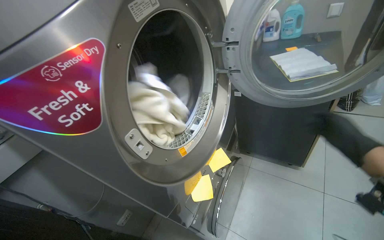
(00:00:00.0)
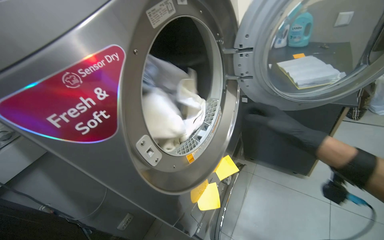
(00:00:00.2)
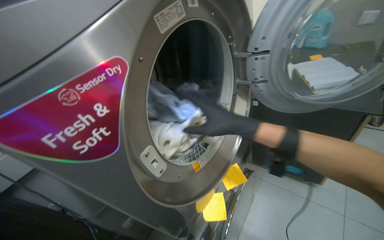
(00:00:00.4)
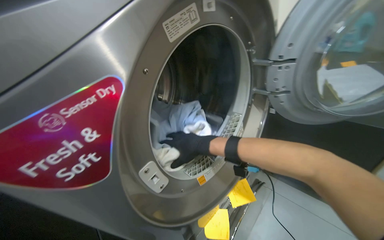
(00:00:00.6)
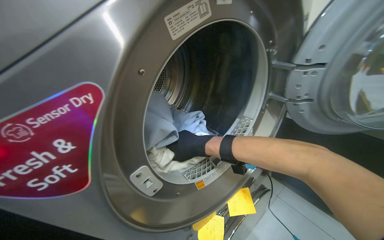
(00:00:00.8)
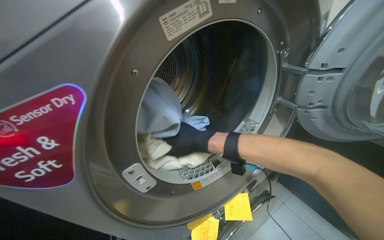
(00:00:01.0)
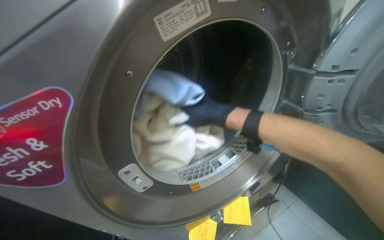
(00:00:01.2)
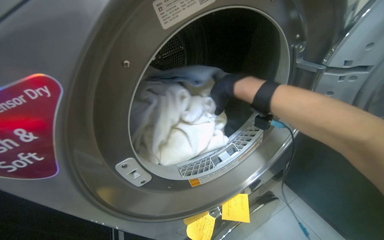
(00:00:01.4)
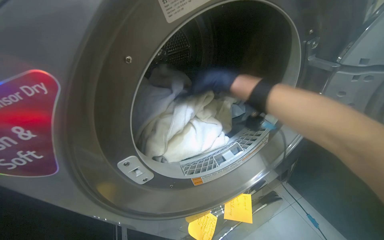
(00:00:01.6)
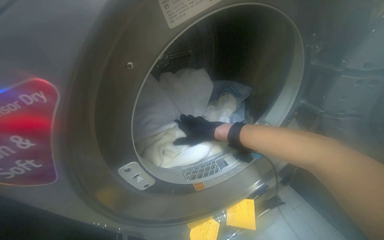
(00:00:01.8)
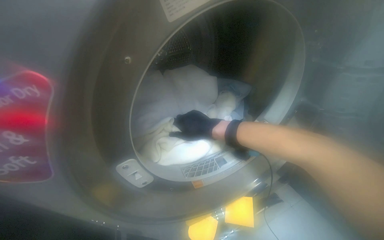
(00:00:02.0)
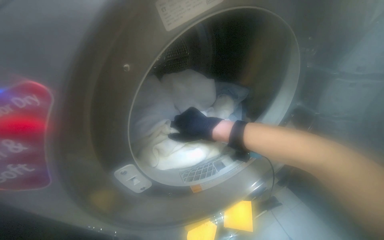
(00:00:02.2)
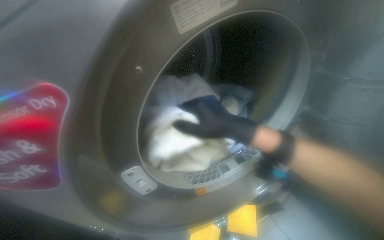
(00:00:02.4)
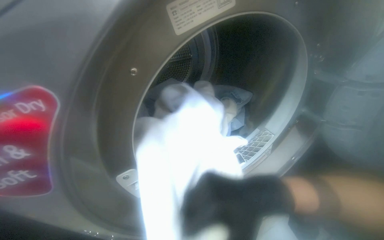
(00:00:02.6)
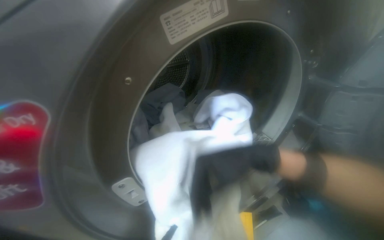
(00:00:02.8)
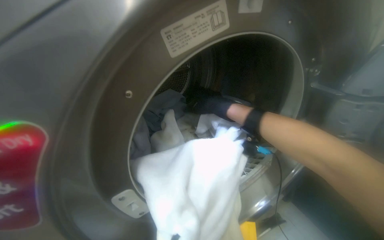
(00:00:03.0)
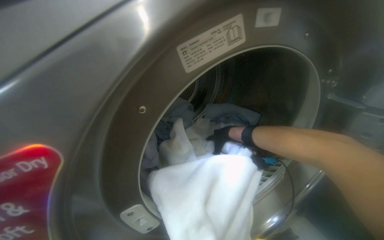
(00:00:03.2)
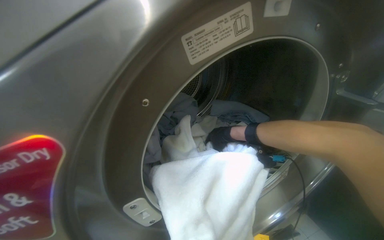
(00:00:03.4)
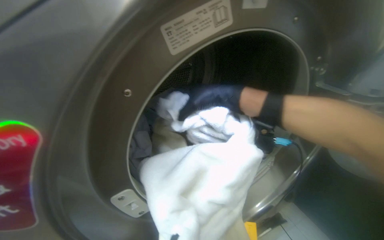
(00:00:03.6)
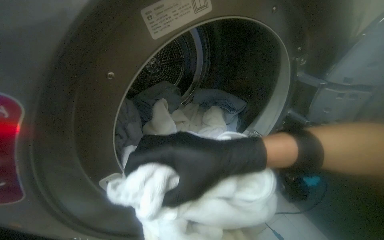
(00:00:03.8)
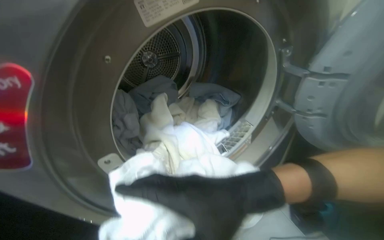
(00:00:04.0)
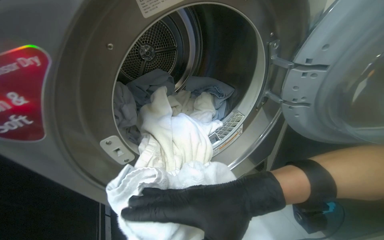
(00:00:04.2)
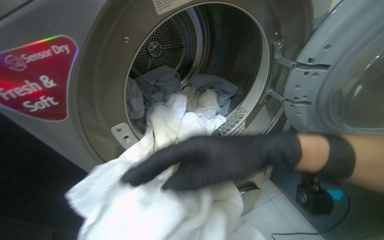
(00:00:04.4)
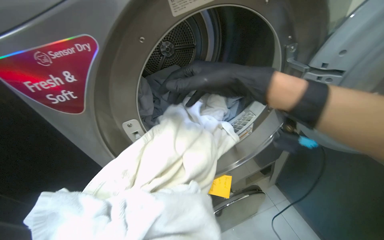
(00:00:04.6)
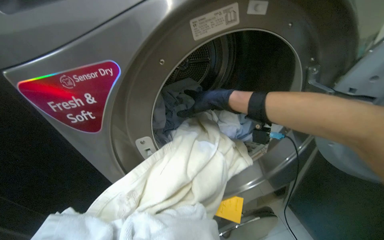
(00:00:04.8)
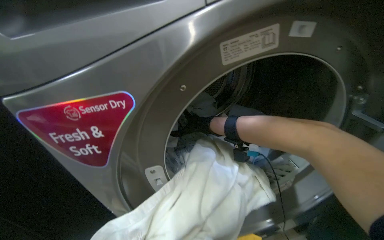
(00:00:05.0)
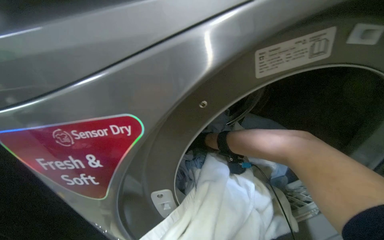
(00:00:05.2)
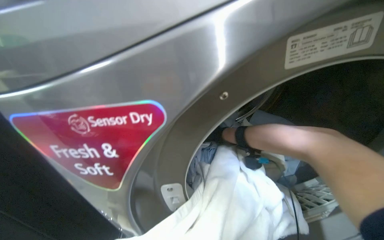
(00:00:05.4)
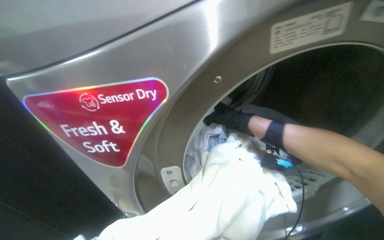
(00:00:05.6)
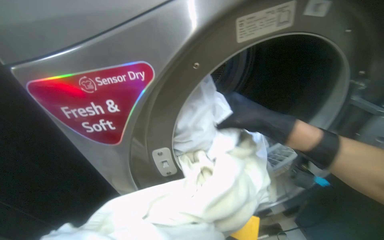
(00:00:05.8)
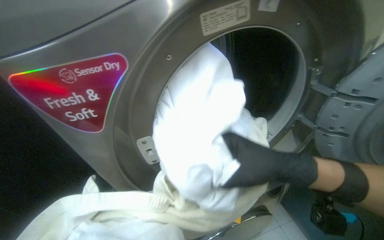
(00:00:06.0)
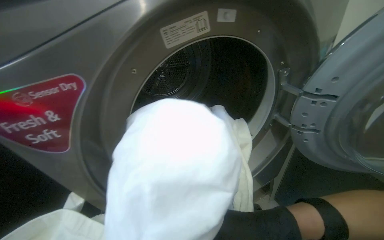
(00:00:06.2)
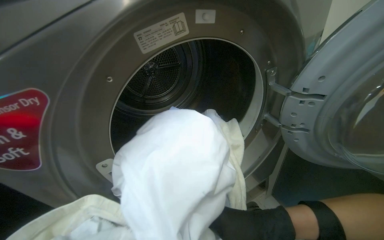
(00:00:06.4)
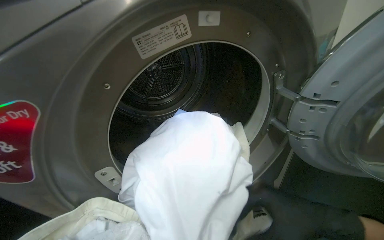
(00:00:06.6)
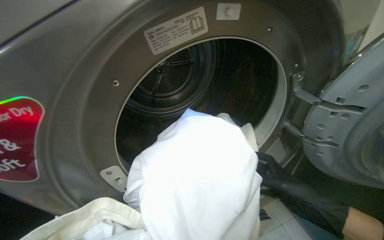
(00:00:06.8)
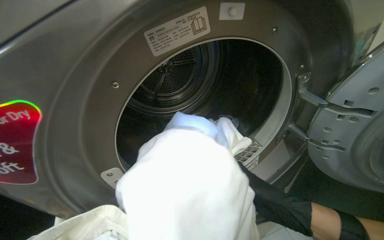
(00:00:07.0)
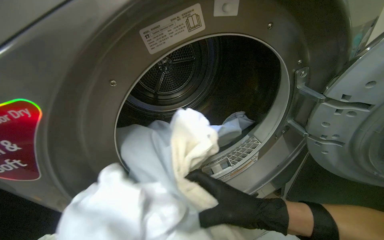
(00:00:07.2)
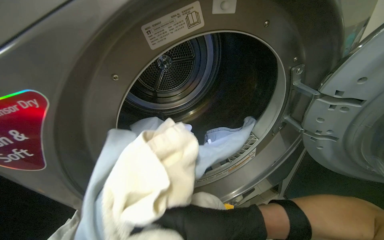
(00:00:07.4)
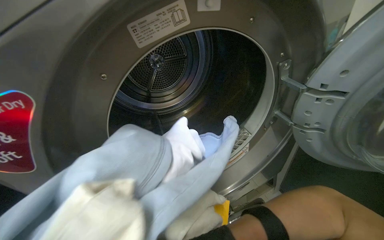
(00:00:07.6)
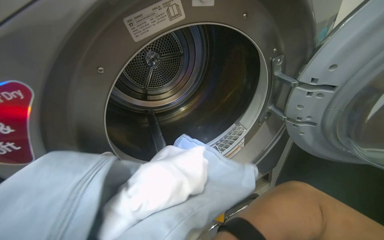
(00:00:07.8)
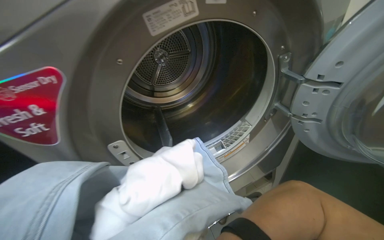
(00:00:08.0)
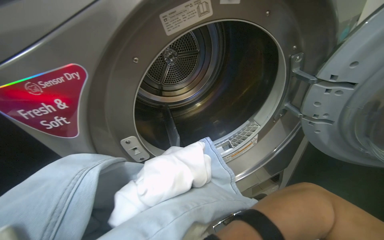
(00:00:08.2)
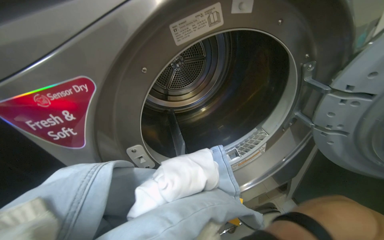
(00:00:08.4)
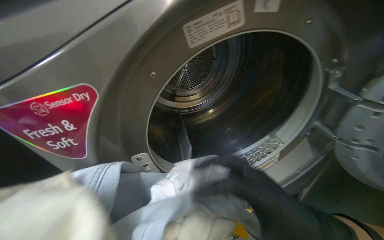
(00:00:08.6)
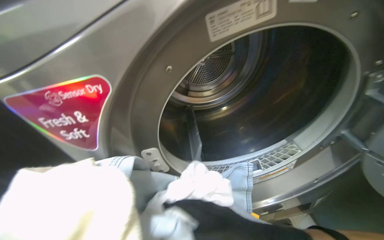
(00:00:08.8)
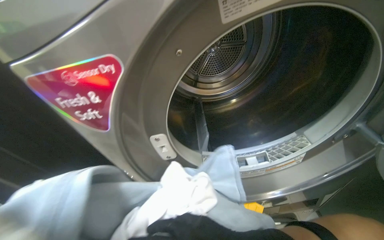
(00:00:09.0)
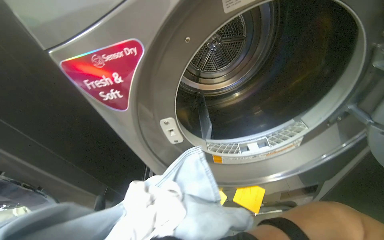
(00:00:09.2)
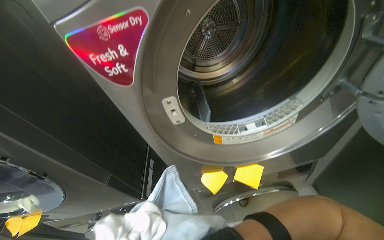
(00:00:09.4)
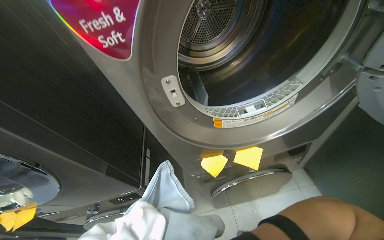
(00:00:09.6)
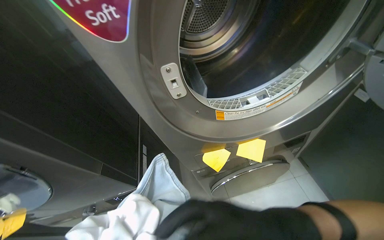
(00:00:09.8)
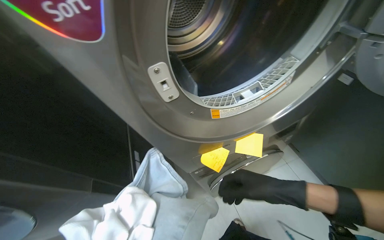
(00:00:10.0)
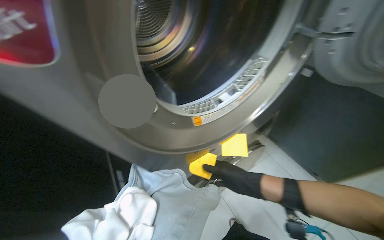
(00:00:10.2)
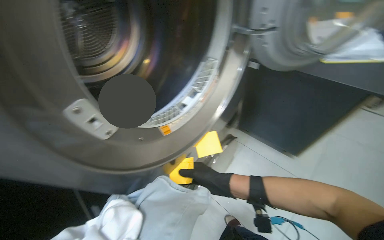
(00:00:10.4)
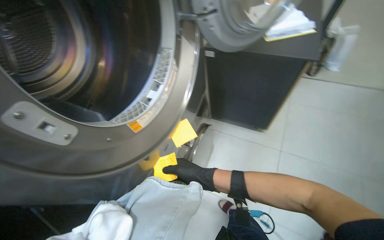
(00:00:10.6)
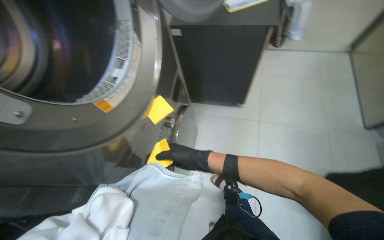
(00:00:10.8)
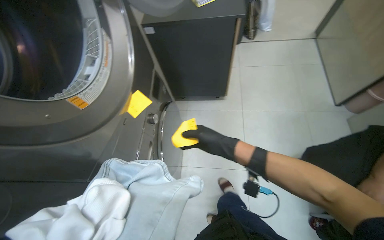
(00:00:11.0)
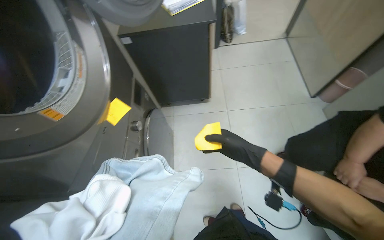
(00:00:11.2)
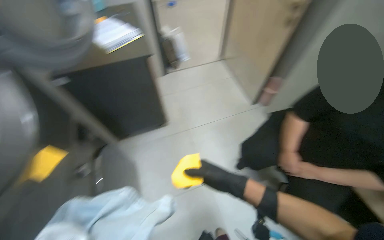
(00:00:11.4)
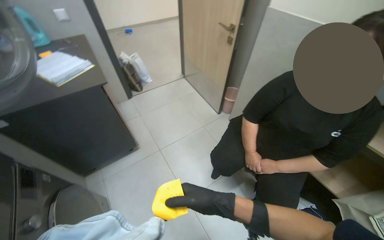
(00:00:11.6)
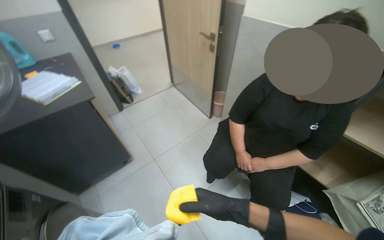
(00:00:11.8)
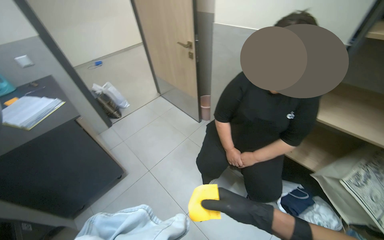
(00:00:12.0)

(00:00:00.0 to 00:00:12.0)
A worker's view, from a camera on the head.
Job: managing laundry.
The whole recording: Processing and organizing laundry. The worker removes clothes from dryers, cleans lint filters, transfers laundry between machines, and places clothes on shelves.
00:00:00.0 - 00:00:01.6: The wearer's head swings some 35 degrees to the left.
00:00:01.6 - 00:00:03.0: The right hand moves down the picture, some 20 cm.
00:00:03.0 - 00:00:04.4: The right hand is displaced nearer to the camera by roughly 30 cm.
00:00:04.4 - 00:00:06.0: The right hand reaches roughly 60 cm farther from the camera, then returns.
00:00:07.6 - 00:00:09.0: The wearer looks about 20 degrees further to the left.
00:00:09.0 - 00:00:10.4: The head rotates approximately 45 degrees to the right.
00:00:10.4 - 00:00:12.0: The head turns to the right by approximately 90 degrees. The camera pitches upward, by some 20 degrees.

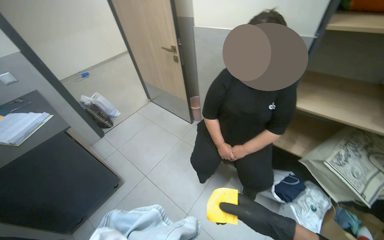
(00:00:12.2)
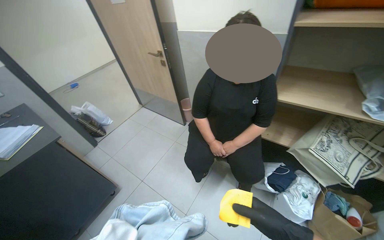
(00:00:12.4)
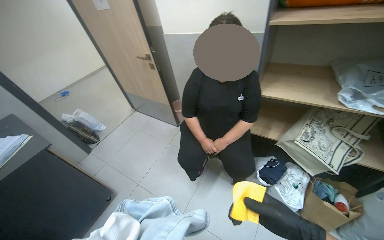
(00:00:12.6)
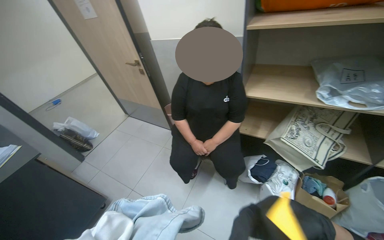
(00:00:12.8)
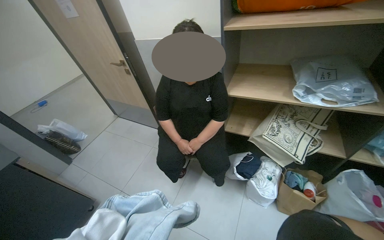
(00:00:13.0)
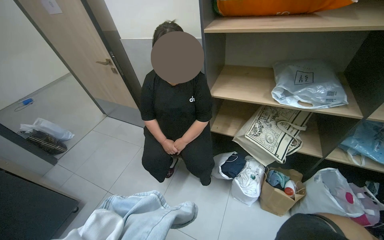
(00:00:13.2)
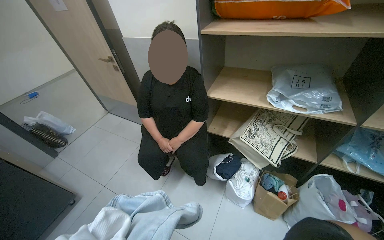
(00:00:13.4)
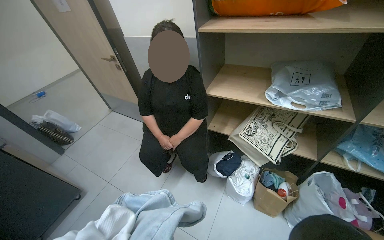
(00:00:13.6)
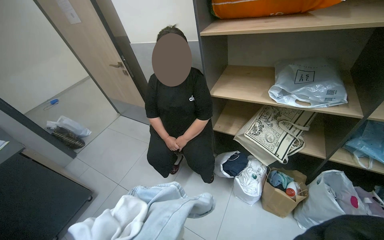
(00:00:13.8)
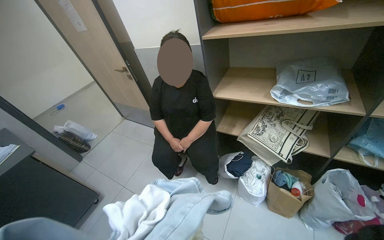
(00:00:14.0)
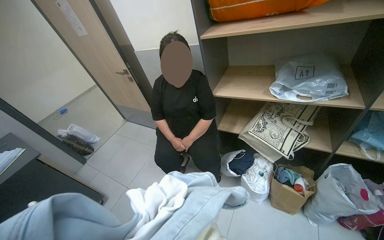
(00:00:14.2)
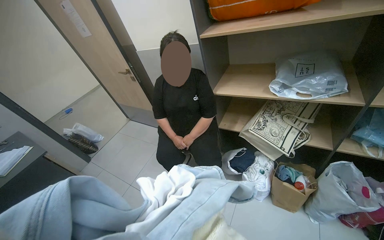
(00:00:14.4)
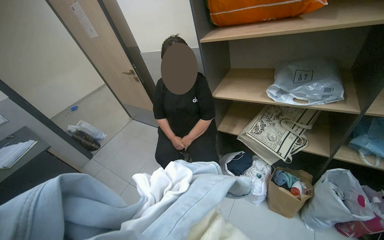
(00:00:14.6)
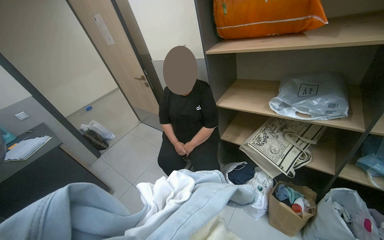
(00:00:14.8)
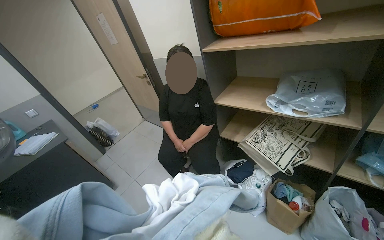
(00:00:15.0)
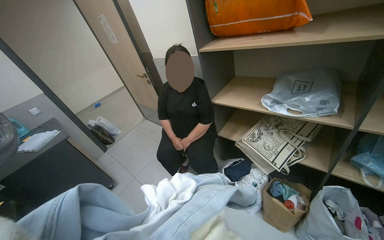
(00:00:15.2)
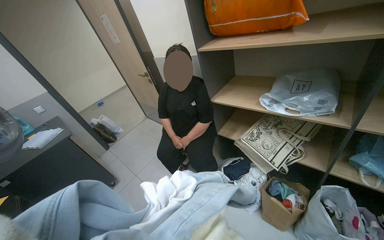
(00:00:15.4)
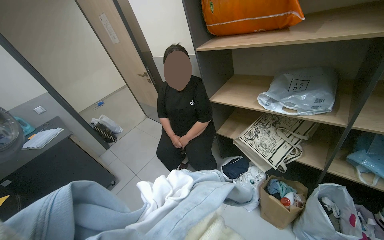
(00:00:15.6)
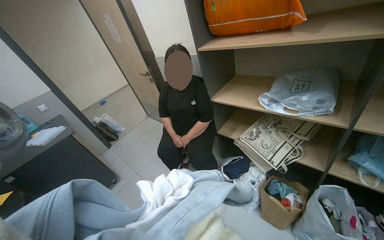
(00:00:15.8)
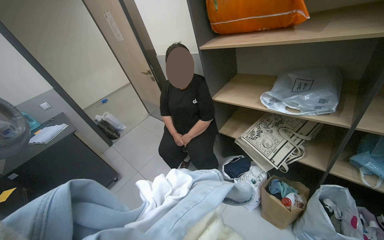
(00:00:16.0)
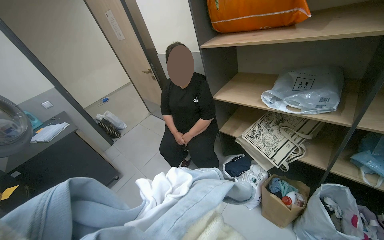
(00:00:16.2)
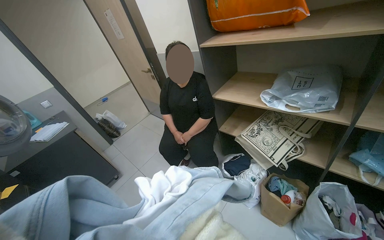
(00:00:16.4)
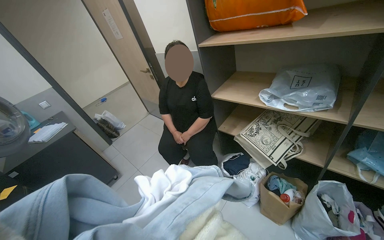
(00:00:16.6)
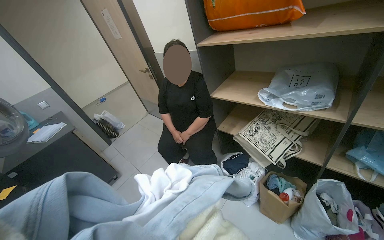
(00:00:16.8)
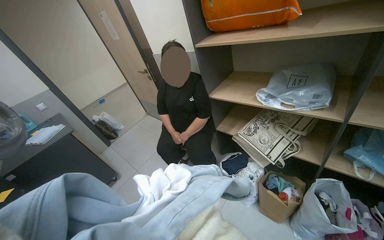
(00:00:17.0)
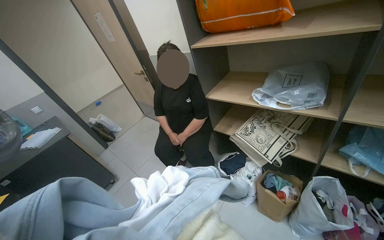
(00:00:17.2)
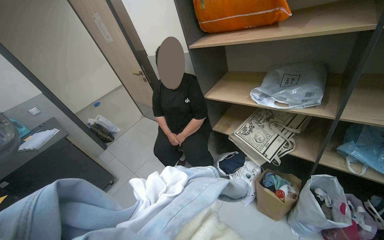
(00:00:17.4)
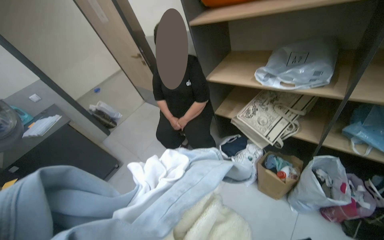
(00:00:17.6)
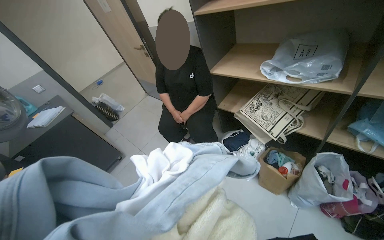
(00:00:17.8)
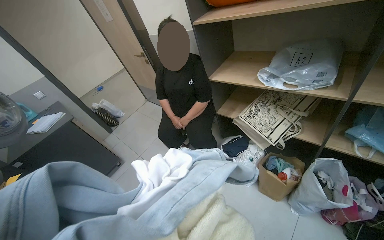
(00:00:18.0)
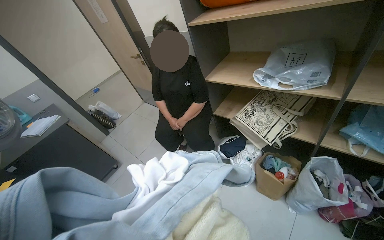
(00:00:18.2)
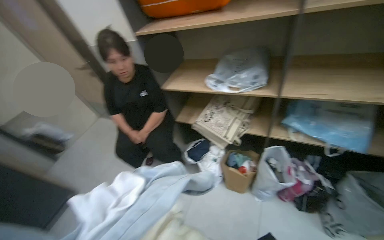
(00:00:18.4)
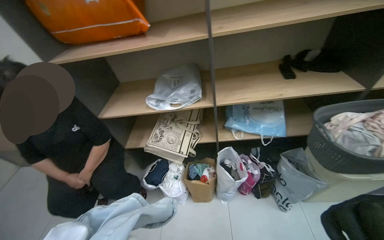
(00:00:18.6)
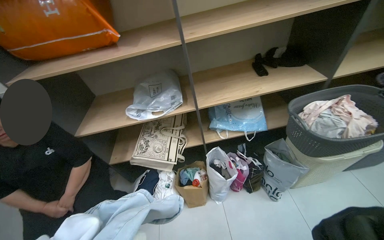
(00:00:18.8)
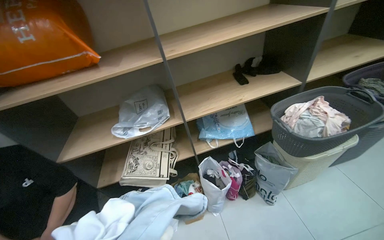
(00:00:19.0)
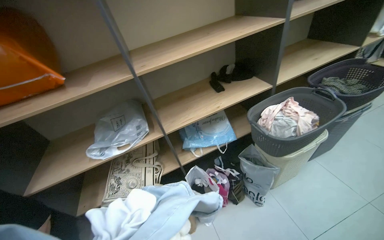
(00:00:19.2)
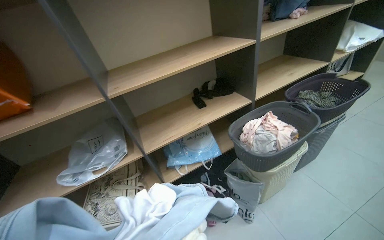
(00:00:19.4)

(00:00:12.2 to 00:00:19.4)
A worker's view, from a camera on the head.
Job: managing laundry.
The whole recording: Processing and organizing laundry. The worker removes clothes from dryers, cleans lint filters, transfers laundry between machines, and places clothes on shelves.
00:00:18.0 - 00:00:19.4: The wearer's head swings approximately 65 degrees to the right. The camera pitches upward, by approximately 20 degrees.
